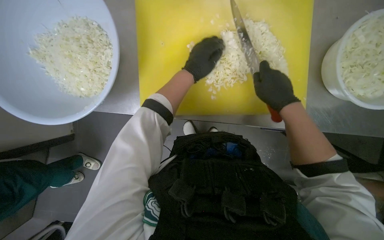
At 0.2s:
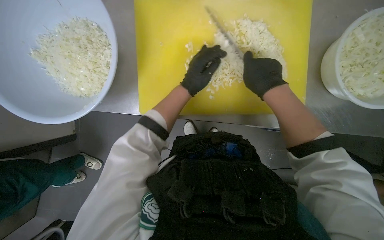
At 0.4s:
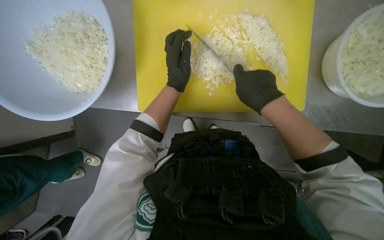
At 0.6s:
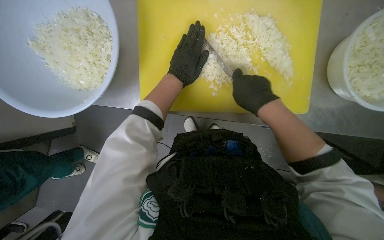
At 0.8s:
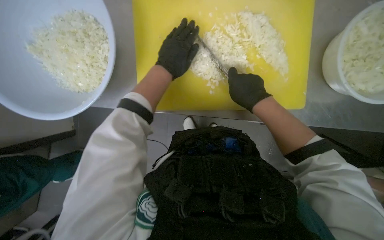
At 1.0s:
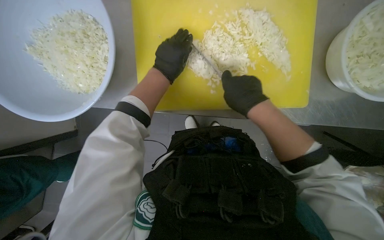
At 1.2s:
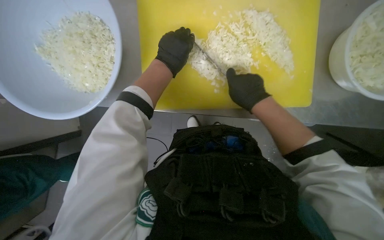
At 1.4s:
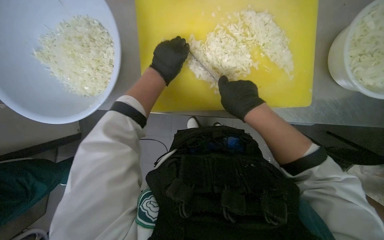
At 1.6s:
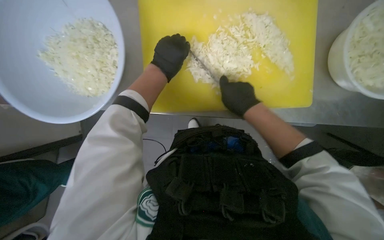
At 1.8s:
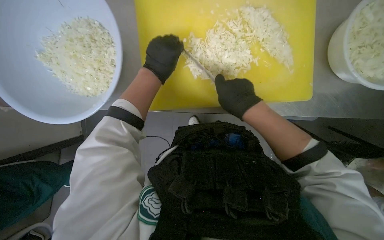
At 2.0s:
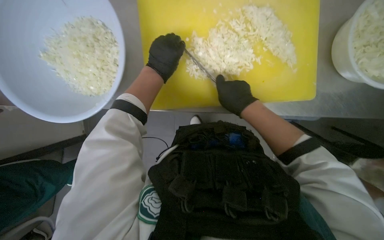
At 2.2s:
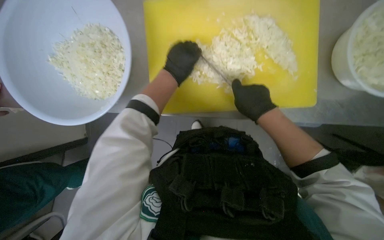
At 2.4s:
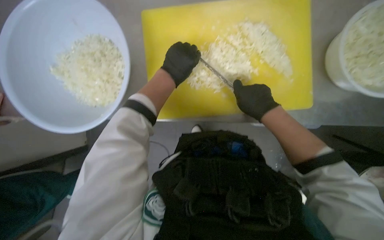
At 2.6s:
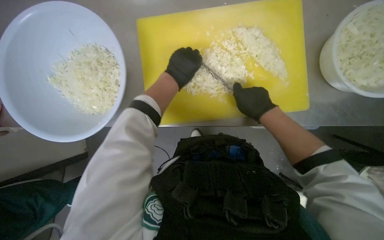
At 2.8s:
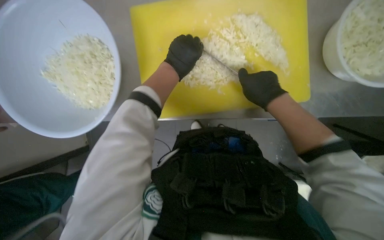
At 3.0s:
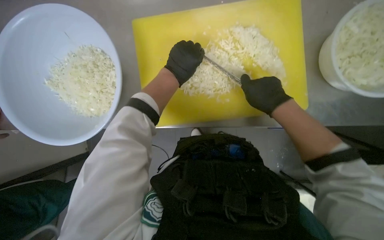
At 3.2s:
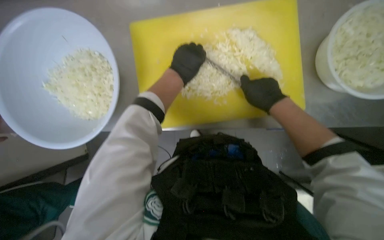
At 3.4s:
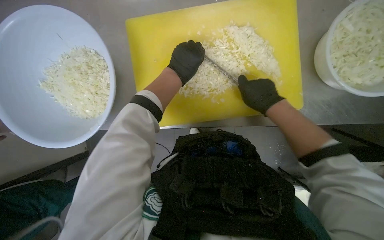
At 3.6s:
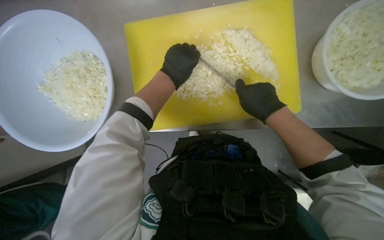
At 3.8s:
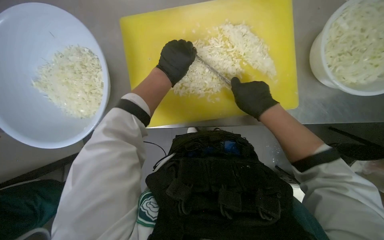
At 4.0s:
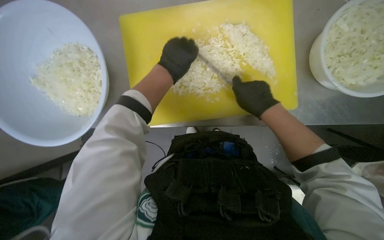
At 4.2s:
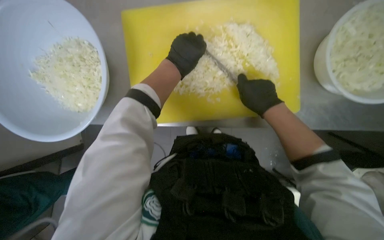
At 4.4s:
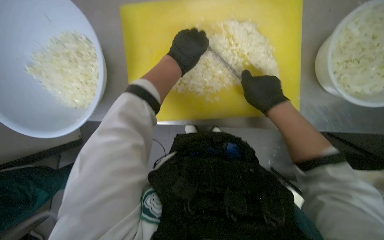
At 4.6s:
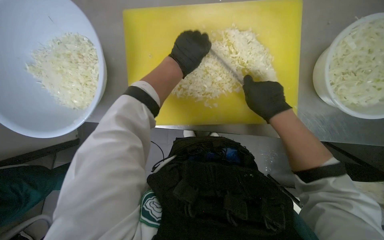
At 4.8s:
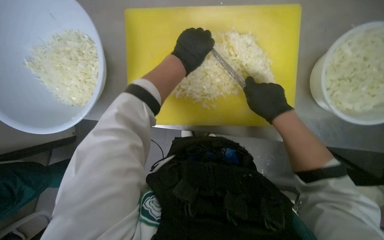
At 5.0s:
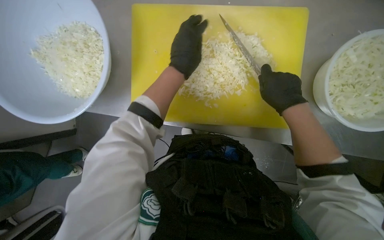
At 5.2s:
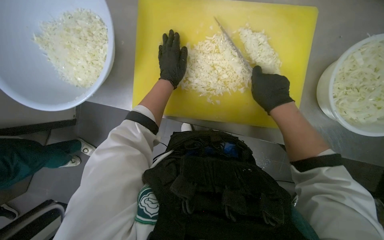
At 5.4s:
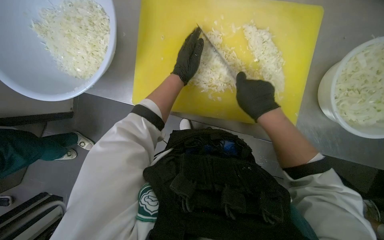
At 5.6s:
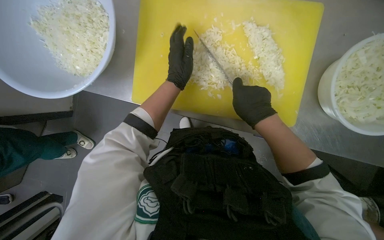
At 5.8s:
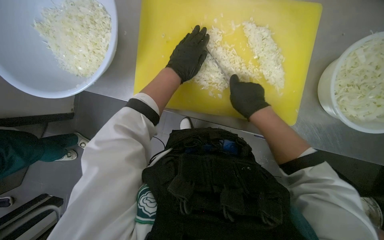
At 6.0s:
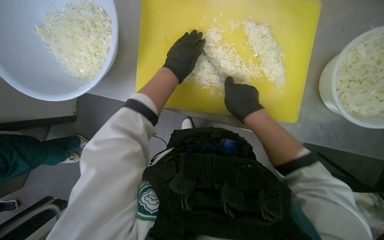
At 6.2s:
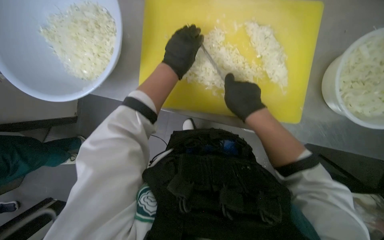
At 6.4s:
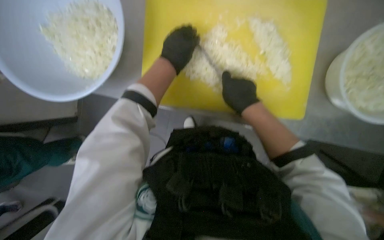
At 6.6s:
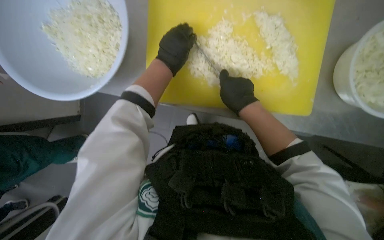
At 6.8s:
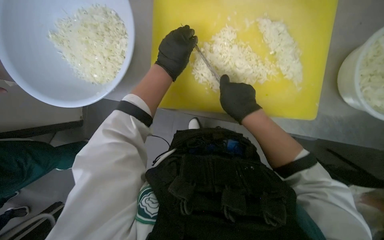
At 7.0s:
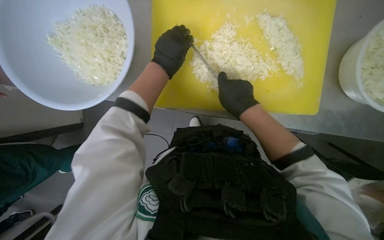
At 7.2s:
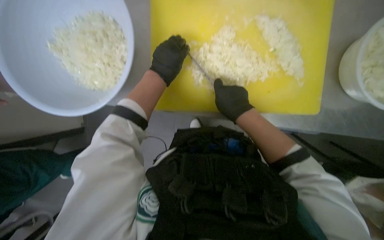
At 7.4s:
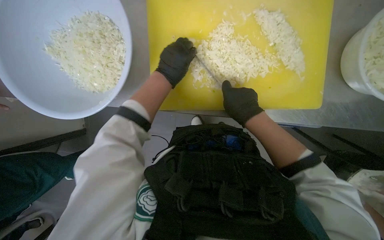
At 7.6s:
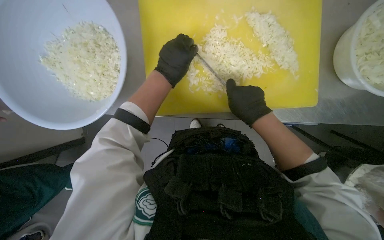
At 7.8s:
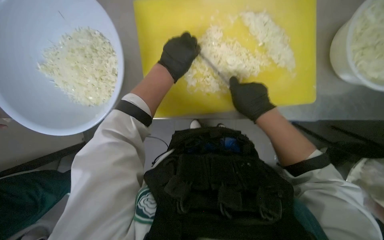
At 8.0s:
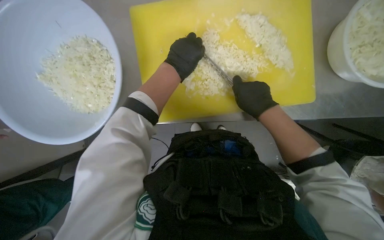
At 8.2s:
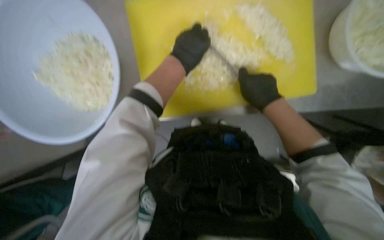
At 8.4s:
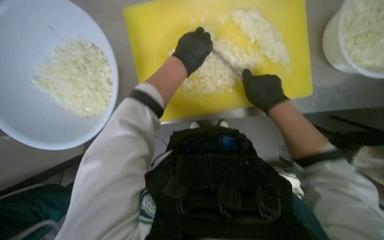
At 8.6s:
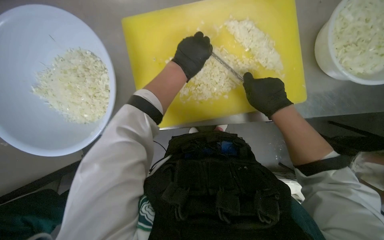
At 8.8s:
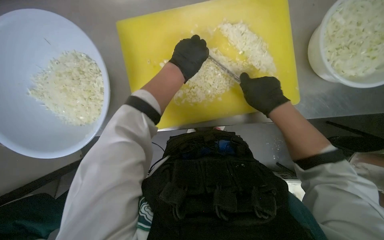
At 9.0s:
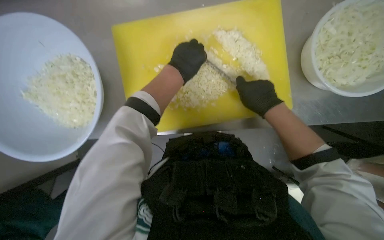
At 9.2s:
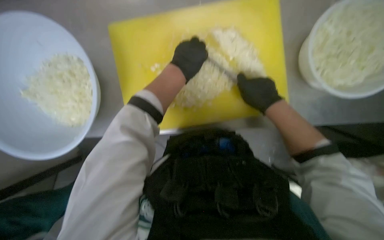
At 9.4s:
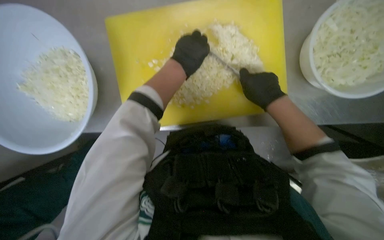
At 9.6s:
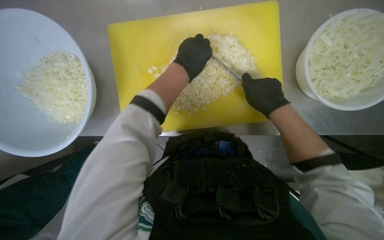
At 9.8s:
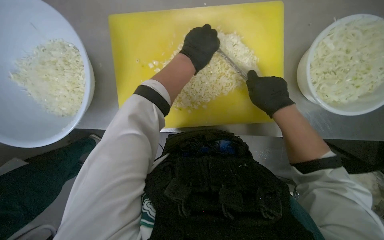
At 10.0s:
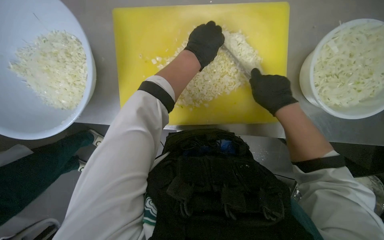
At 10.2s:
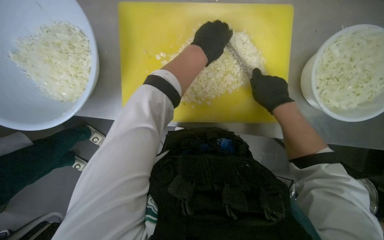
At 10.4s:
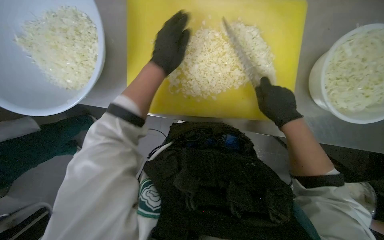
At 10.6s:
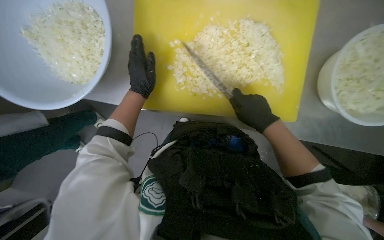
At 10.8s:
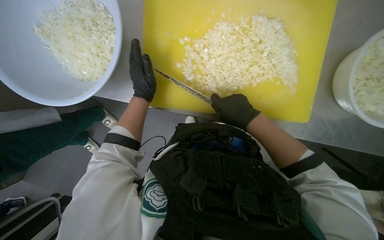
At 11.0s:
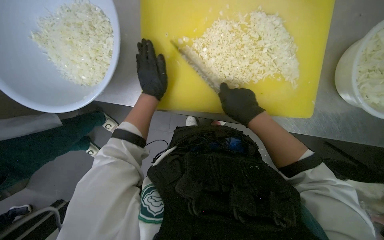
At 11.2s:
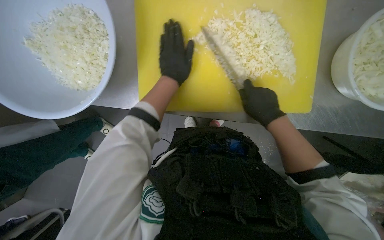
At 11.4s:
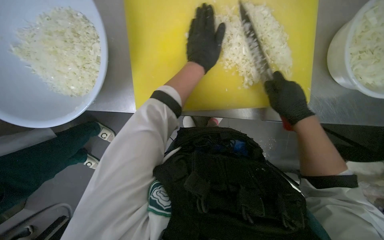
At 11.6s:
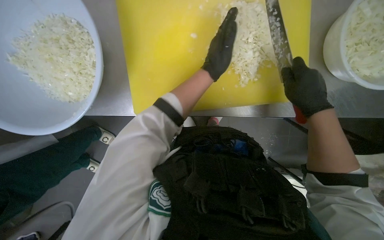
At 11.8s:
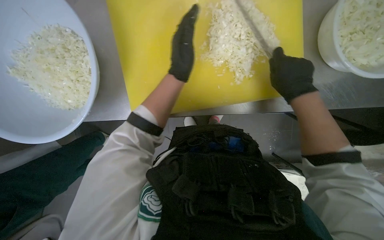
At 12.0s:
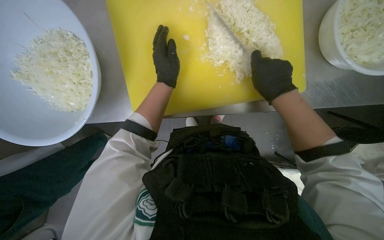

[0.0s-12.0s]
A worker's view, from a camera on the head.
Job: preparing food.
The whole recording: Chopping onions. The worker chops another piece of onion on the yellow cutting board.
0.0s to 1.6s: The two hands go approximately 10 cm to the left.
1.6s to 3.0s: The hands are busy where they are.
3.0s to 4.4s: The hands stay close to where they were, moving slightly.
6.0s to 7.6s: The hands work in one place, with small movements.
10.4s to 12.0s: The right hand travels to the left and back again, about 15 cm each way. The left hand moves left and right over about 20 cm, changing direction 2 times.

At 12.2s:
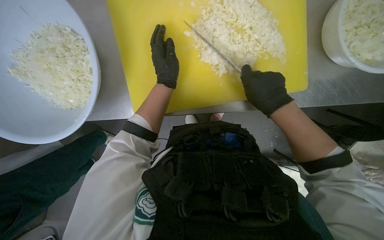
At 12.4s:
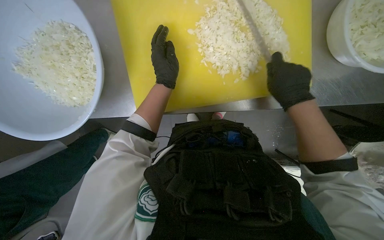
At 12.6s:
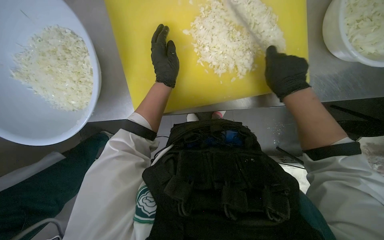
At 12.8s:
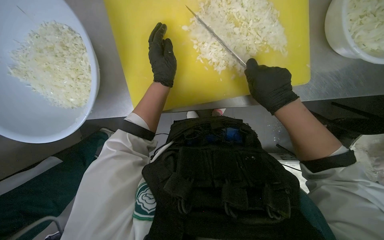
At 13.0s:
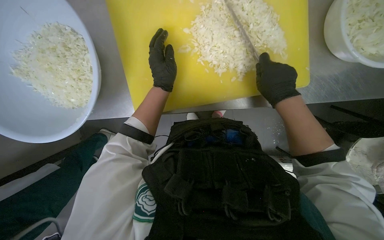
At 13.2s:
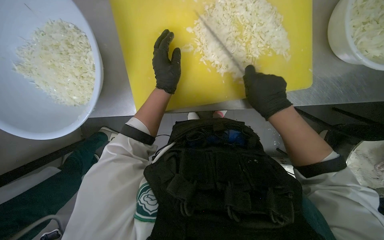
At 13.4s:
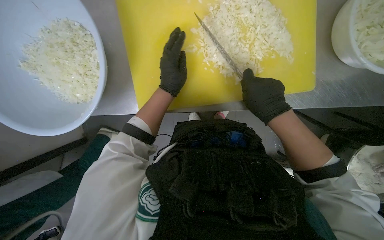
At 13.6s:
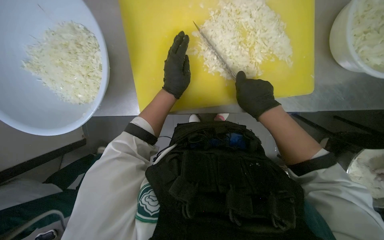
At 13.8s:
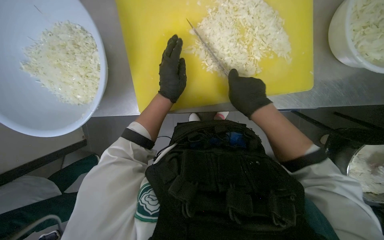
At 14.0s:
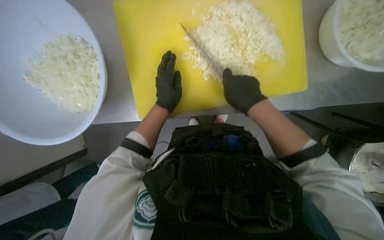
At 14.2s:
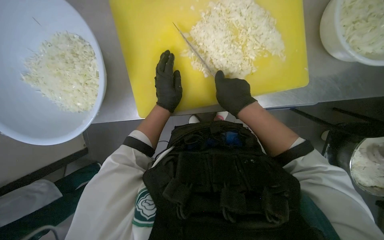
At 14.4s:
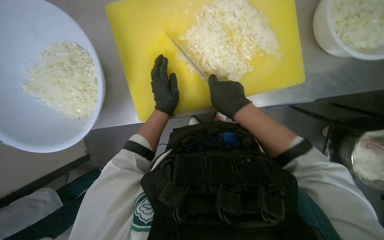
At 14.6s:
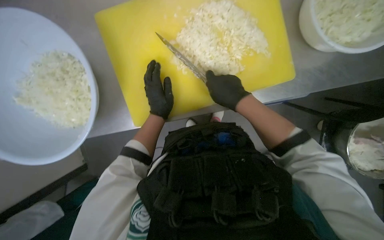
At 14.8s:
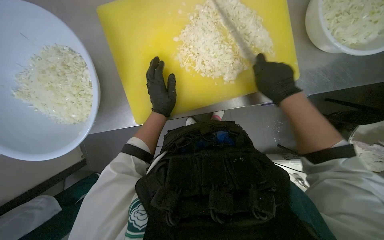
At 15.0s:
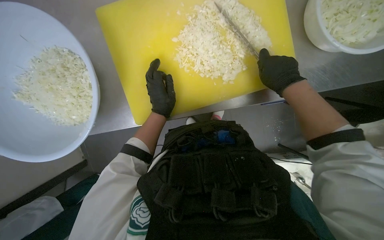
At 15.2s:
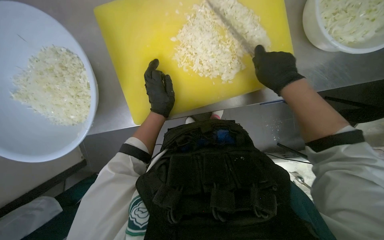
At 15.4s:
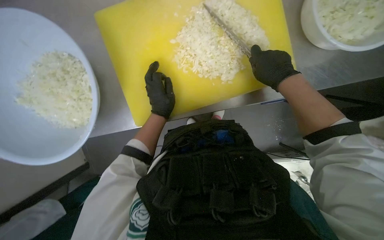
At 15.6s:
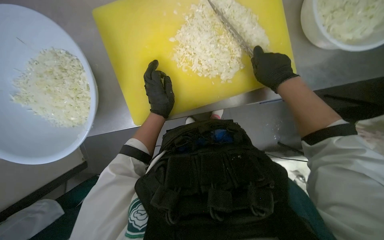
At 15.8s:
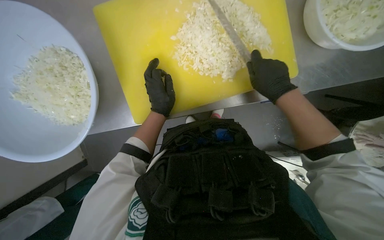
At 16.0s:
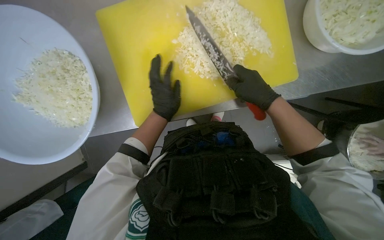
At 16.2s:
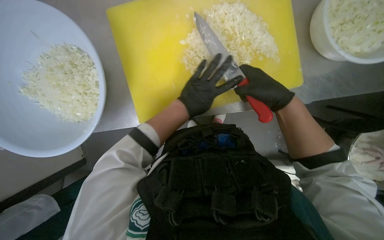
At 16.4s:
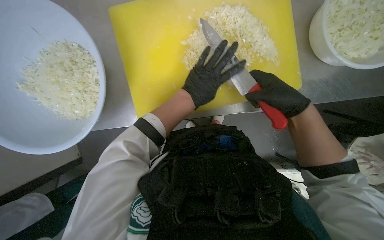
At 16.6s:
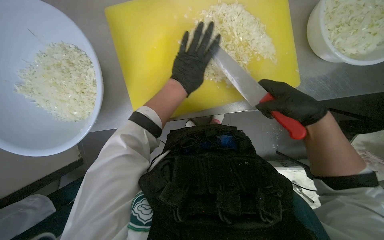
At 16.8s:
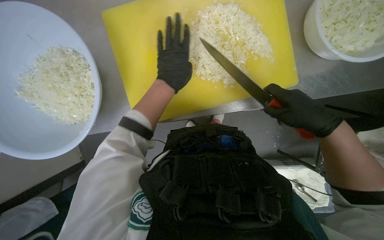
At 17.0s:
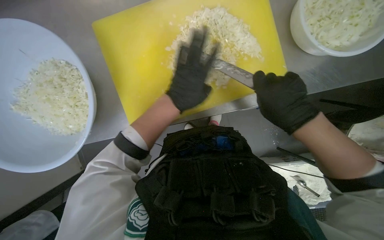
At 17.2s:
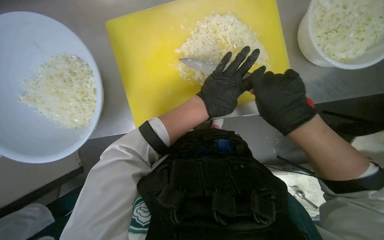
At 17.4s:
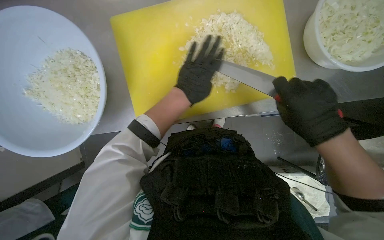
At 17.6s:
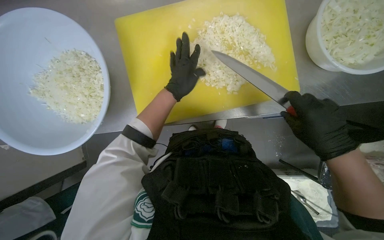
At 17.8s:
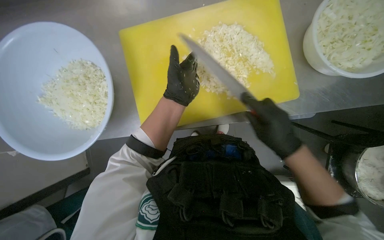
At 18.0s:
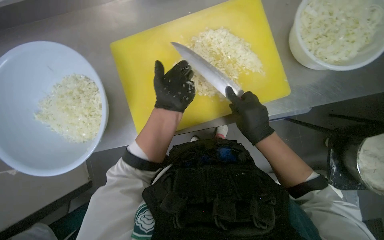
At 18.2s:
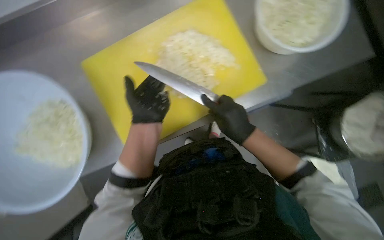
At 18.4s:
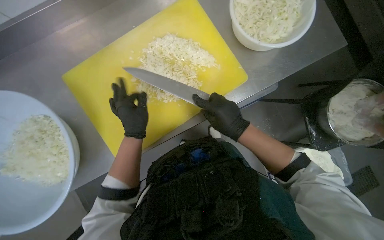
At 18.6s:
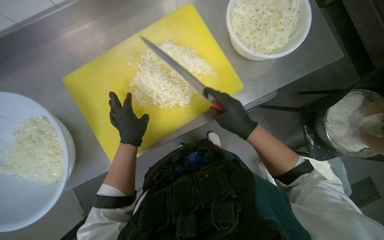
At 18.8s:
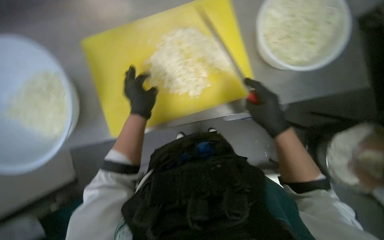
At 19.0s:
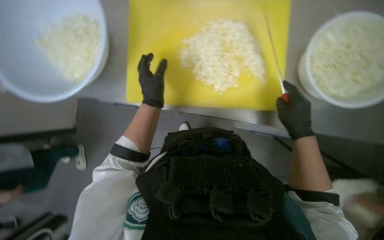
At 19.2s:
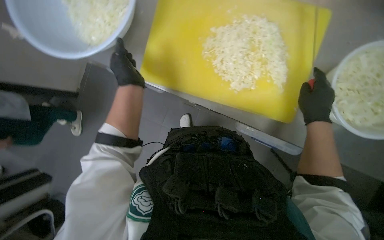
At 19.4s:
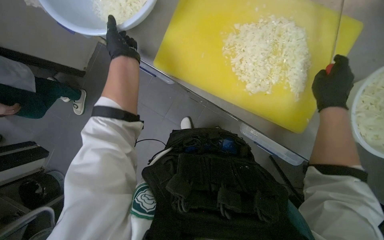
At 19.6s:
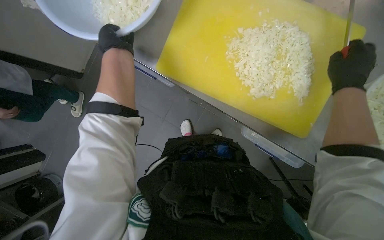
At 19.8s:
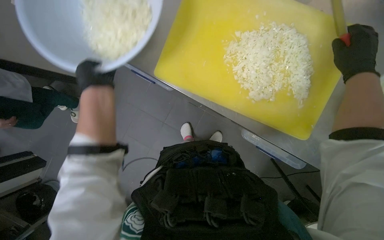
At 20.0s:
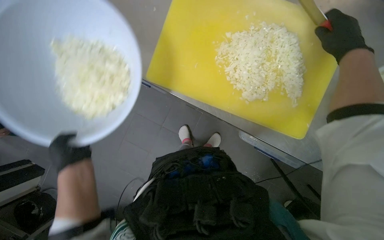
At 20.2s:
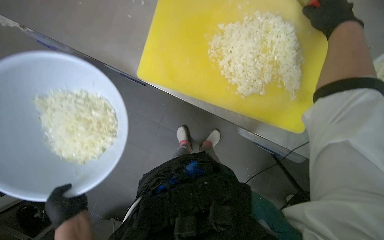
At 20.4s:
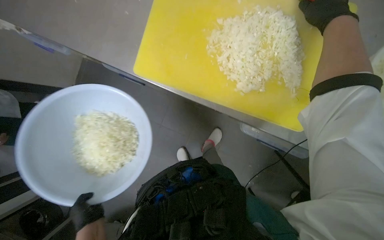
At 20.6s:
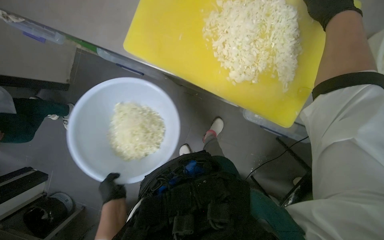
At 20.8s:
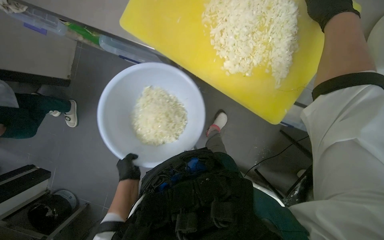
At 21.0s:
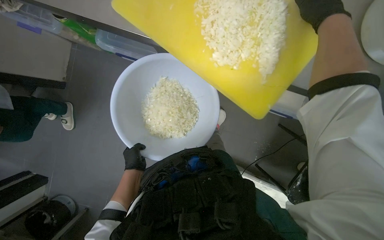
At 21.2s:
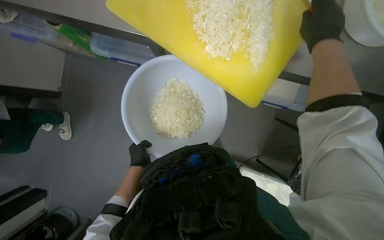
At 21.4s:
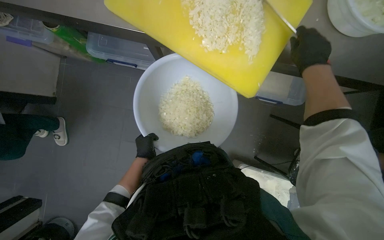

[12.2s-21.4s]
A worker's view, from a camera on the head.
Job: preparing food.
The whole recording: Chopping onions. The worker chops another piece of onion on the yellow cutting board.
12.2s to 13.8s: The hands work in one place, with small movements.
13.8s to 15.2s: The right hand travels to the right by approximately 10 cm.
15.2s to 16.8s: The left hand shifts some 10 cm up the picture. The right hand is displaced down the picture by about 10 cm.
16.8s to 18.4s: The right hand swings left and right, some 15 cm each way, with 2 reversals.
18.4s to 19.8s: The scene rotates clockwise by about 55 degrees.
19.8s to 21.4s: The left hand moves down the picture and farther from the camera, roughly 40 cm.
